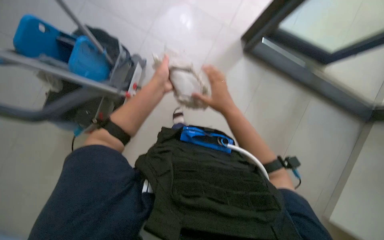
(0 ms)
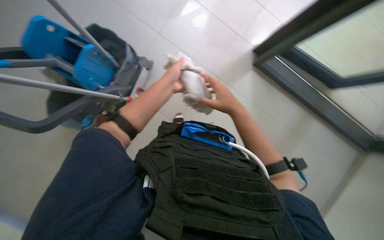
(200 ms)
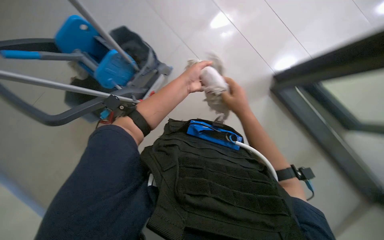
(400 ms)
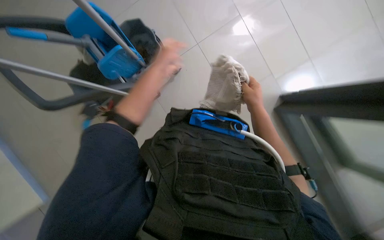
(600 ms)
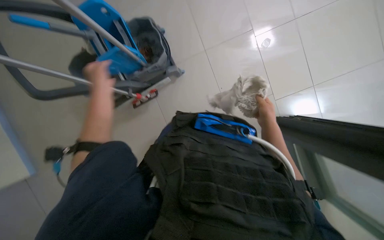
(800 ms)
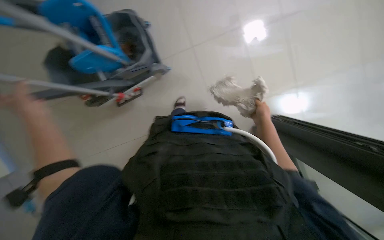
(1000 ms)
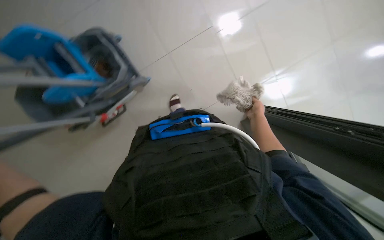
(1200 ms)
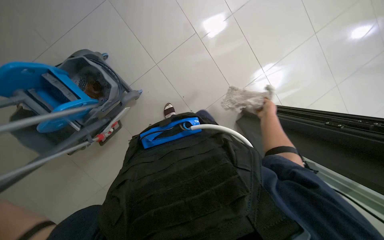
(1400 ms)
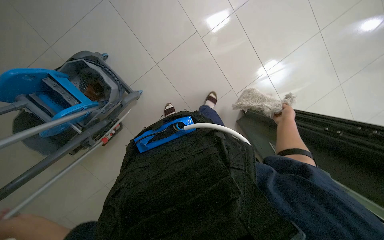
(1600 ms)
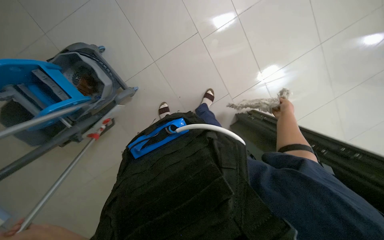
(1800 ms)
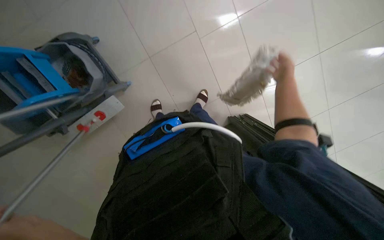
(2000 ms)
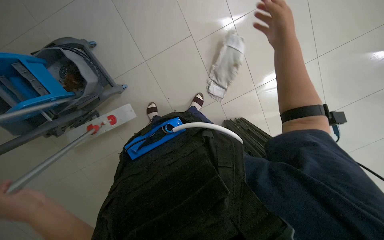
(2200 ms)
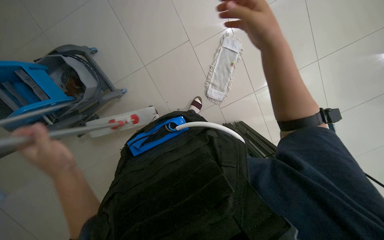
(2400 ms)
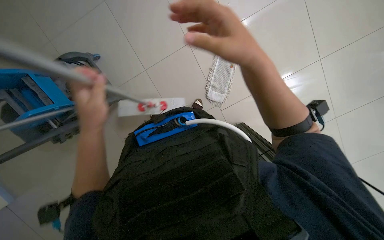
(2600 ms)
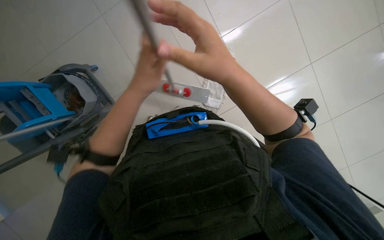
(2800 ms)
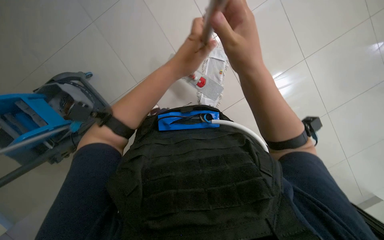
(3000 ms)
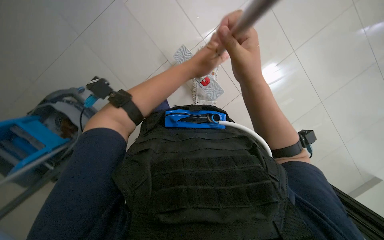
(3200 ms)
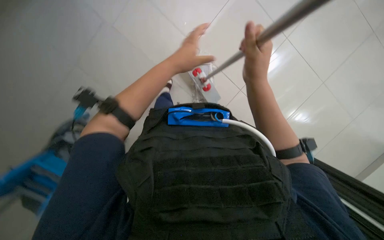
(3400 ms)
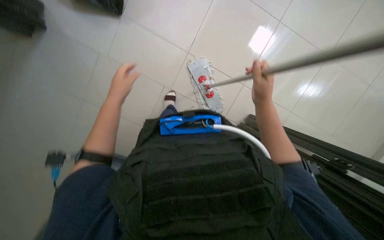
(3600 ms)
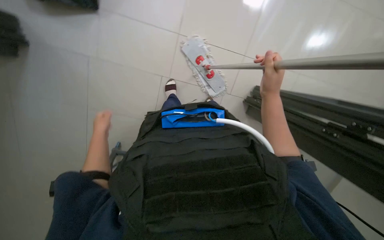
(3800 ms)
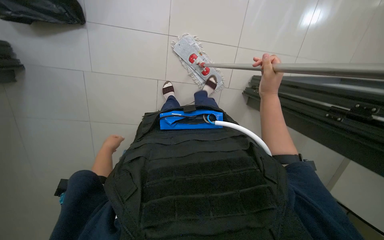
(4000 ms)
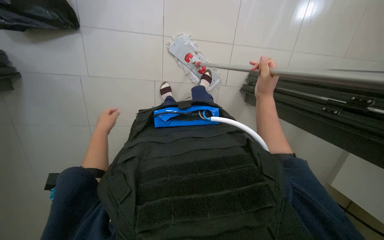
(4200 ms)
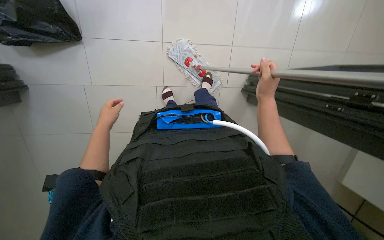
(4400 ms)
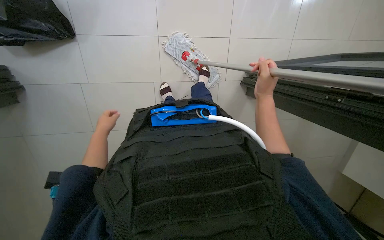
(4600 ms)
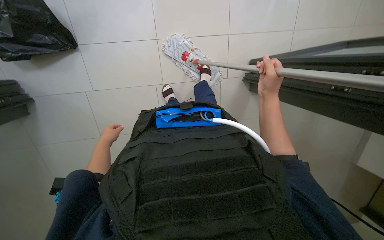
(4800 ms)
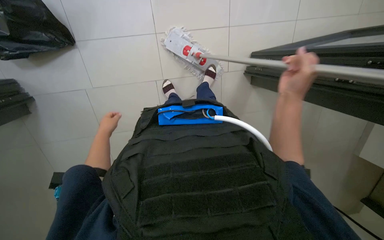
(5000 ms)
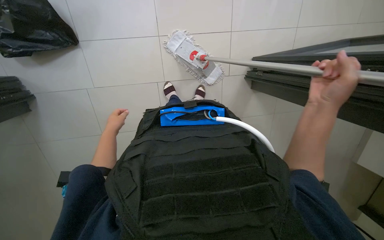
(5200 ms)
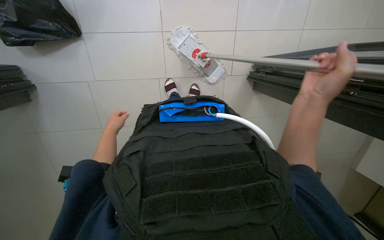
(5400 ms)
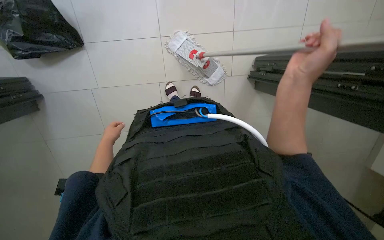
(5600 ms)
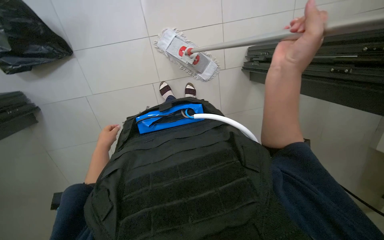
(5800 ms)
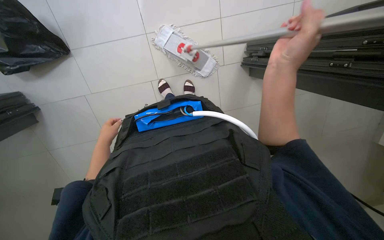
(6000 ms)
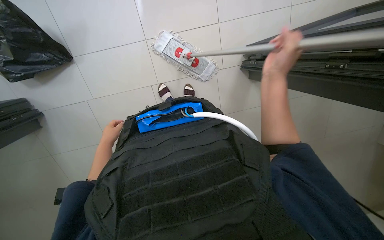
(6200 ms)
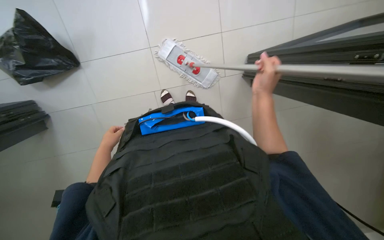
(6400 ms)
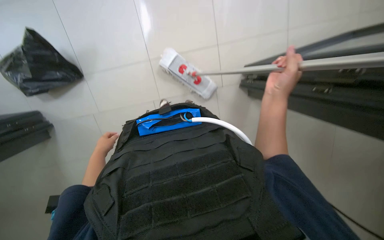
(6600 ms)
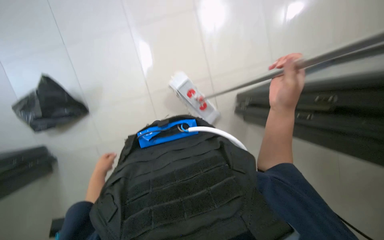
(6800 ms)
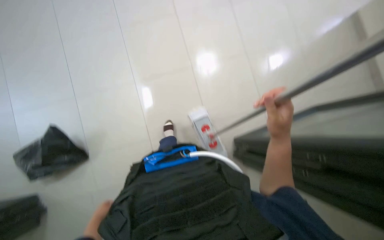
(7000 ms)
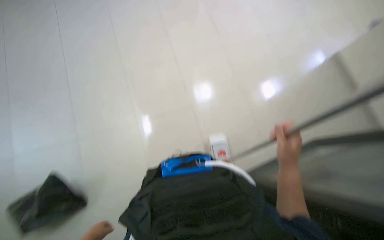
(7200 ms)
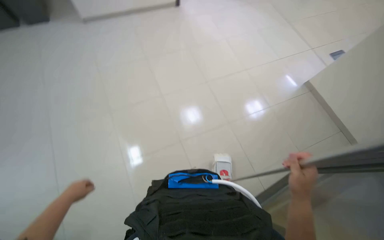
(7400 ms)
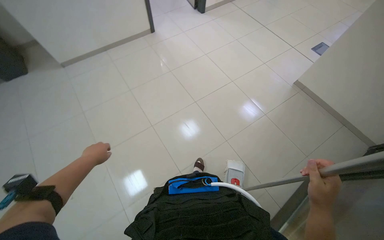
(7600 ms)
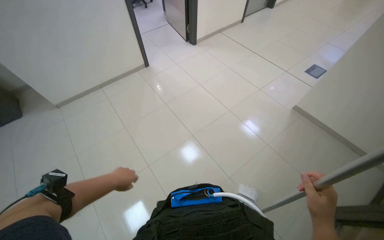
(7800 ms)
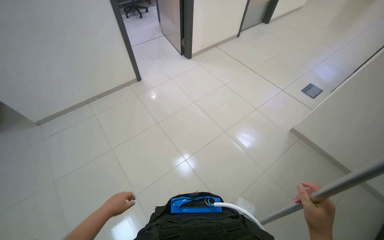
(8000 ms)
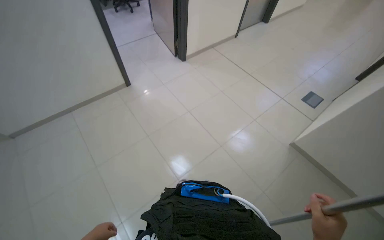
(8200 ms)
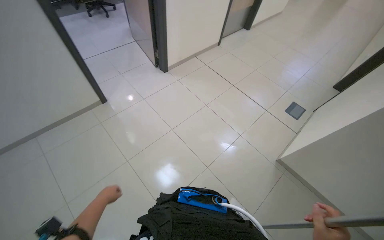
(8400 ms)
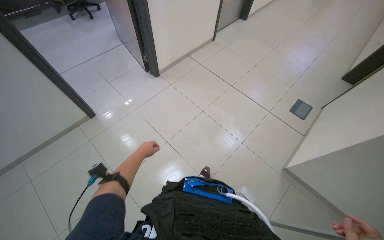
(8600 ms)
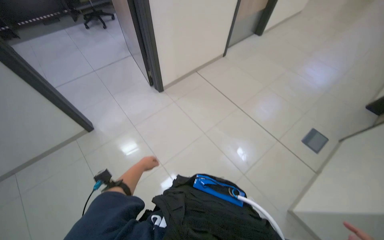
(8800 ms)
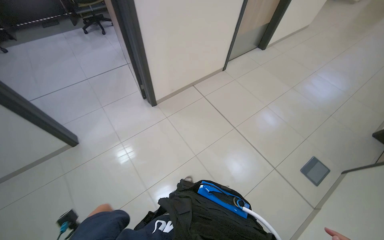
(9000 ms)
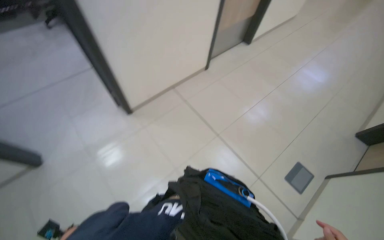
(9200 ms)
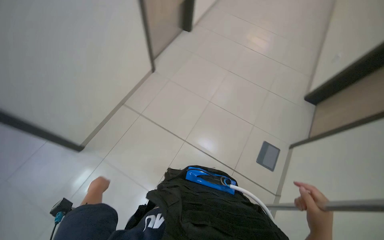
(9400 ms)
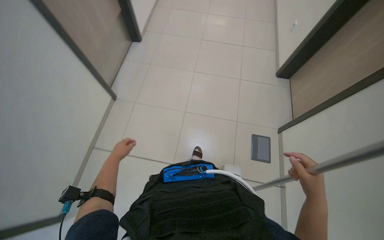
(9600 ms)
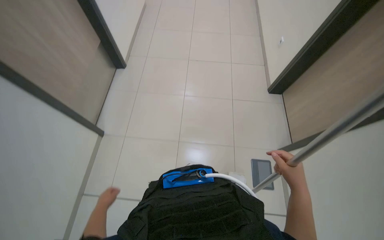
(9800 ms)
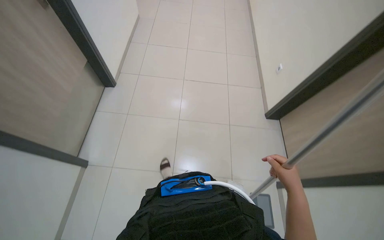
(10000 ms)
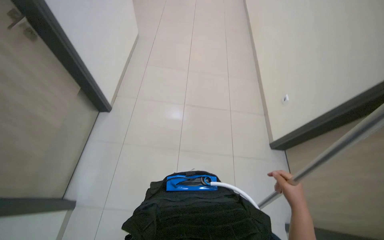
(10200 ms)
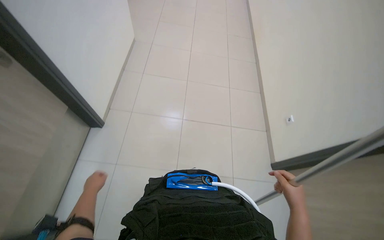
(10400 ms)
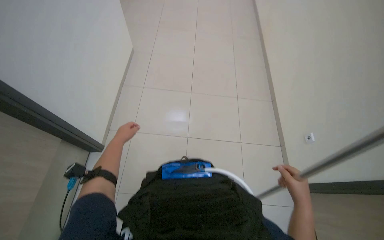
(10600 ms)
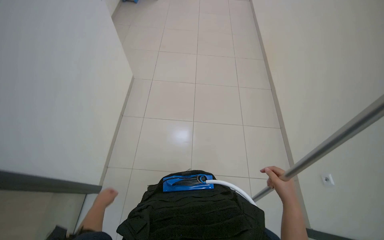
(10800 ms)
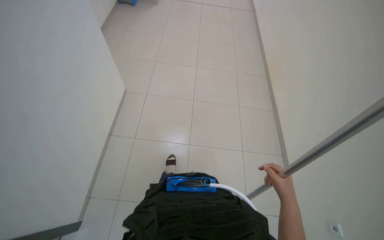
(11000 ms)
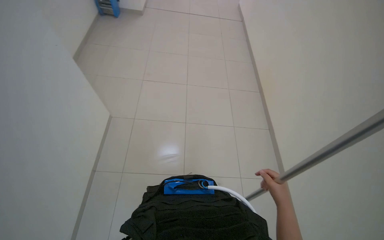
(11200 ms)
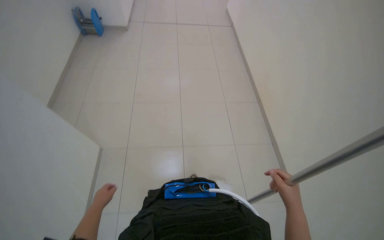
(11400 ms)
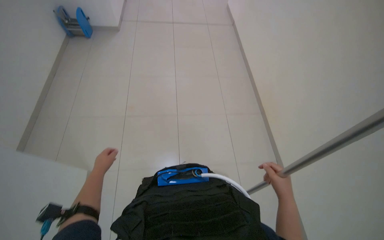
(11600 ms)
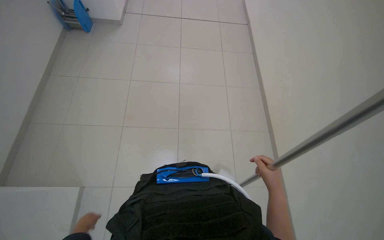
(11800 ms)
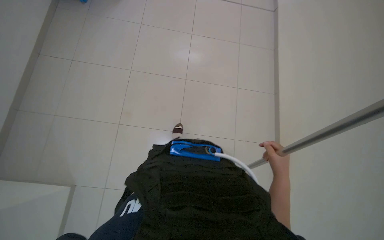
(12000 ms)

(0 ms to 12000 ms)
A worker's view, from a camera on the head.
Job: preparing cleaning supplies.
The whole recording: Changing mop head. The worker removes the used mop head from the handle and attaches a new one.
0 ms - 1600 ms: The right hand moves to the right and farther from the camera, approximately 40 cm.
1600 ms - 3000 ms: The right hand moves nearer to the camera and to the left, about 50 cm.
3000 ms - 4400 ms: The right hand moves to the right and farther from the camera, roughly 20 cm. Meanwhile the left hand goes about 25 cm to the left and farther from the camera.
4400 ms - 6000 ms: The right hand heads nearer to the camera, covering approximately 10 cm.
6000 ms - 7600 ms: The wearer looks roughly 35 degrees further upward. The right hand moves to the right and down the picture, roughly 20 cm.
7600 ms - 9000 ms: The wearer moves roughly 2 m.
9000 ms - 10400 ms: The head travels roughly 90 cm. The head rotates approximately 35 degrees to the right.

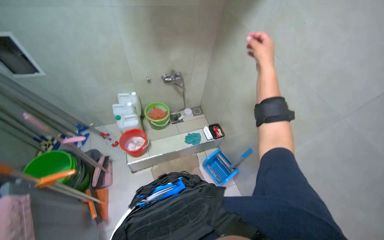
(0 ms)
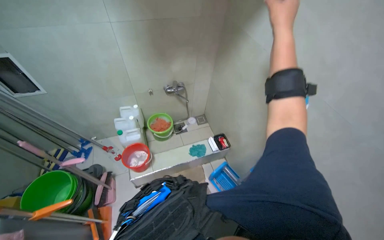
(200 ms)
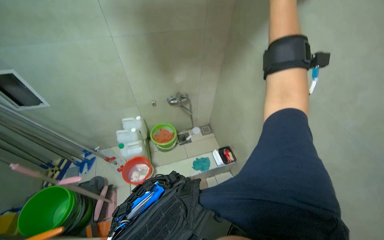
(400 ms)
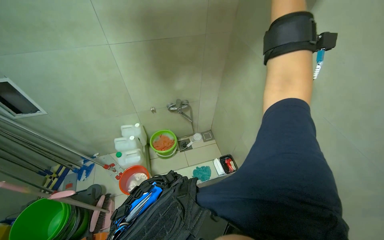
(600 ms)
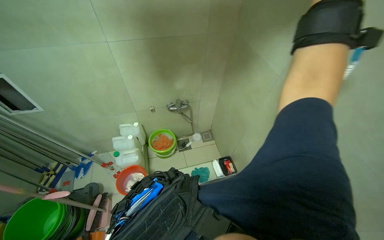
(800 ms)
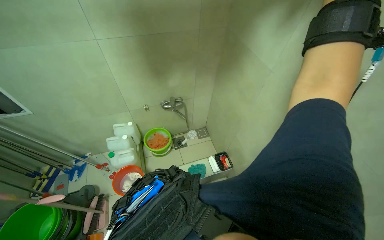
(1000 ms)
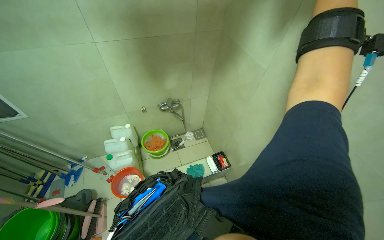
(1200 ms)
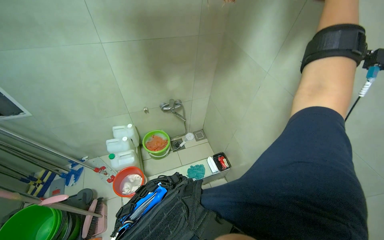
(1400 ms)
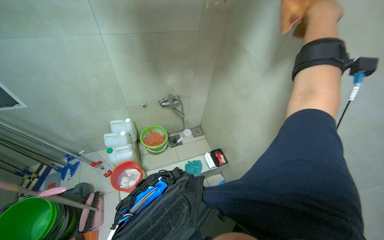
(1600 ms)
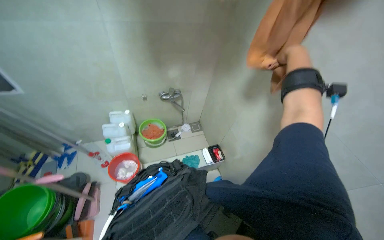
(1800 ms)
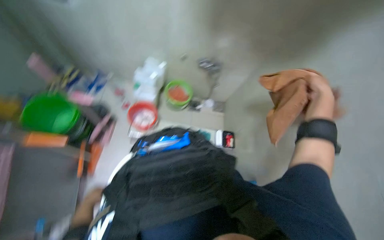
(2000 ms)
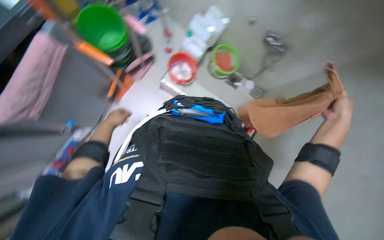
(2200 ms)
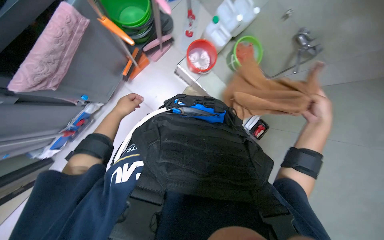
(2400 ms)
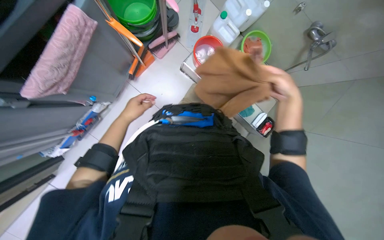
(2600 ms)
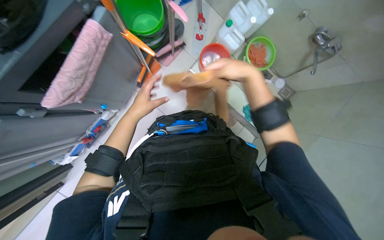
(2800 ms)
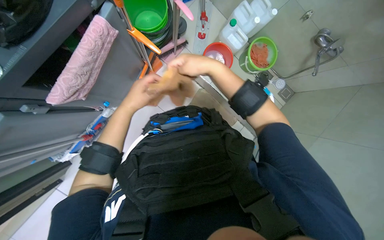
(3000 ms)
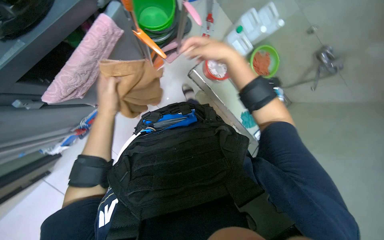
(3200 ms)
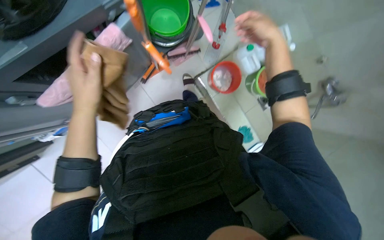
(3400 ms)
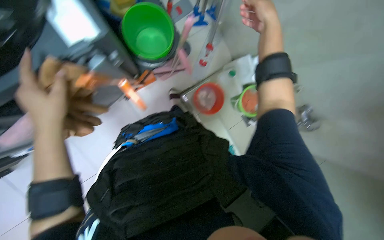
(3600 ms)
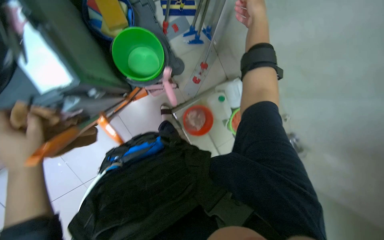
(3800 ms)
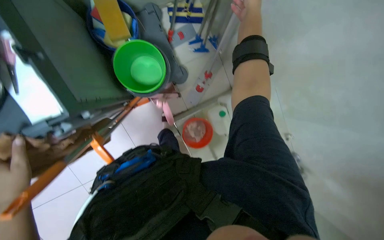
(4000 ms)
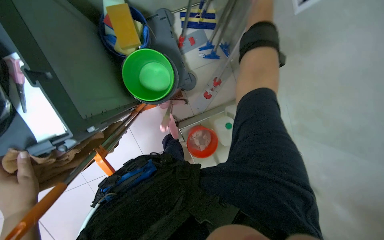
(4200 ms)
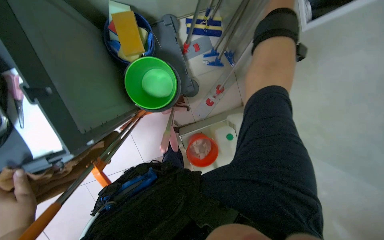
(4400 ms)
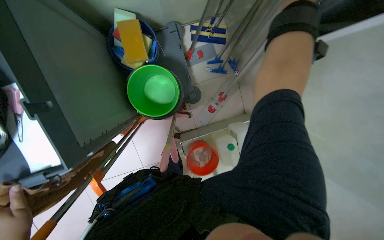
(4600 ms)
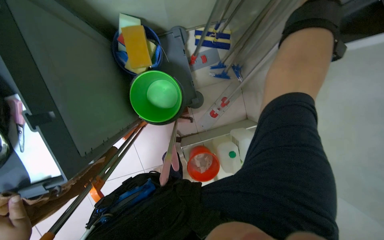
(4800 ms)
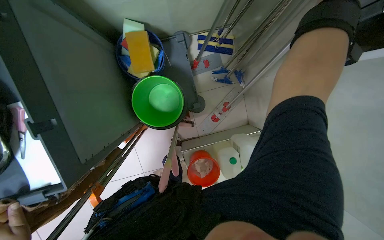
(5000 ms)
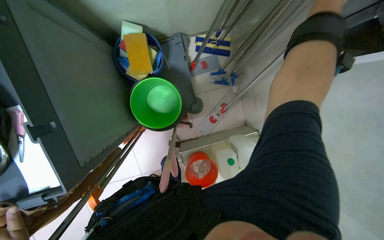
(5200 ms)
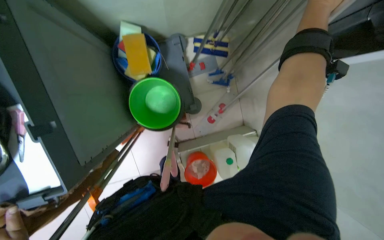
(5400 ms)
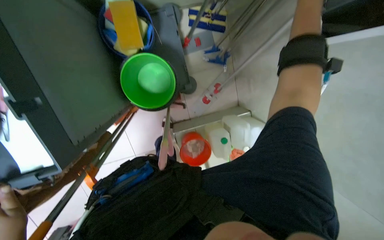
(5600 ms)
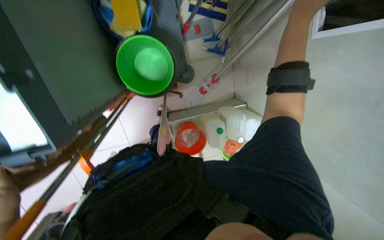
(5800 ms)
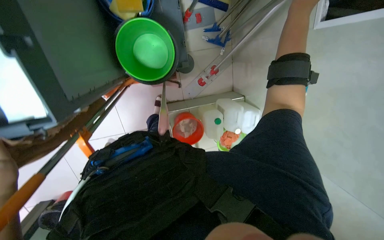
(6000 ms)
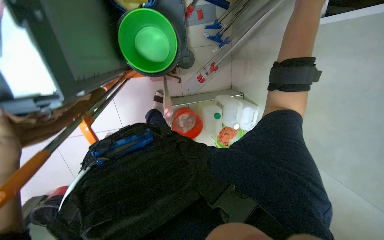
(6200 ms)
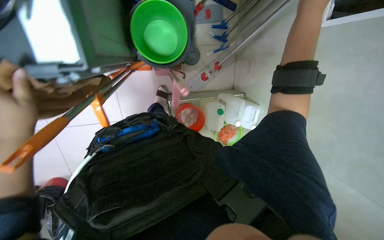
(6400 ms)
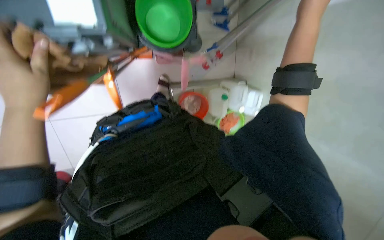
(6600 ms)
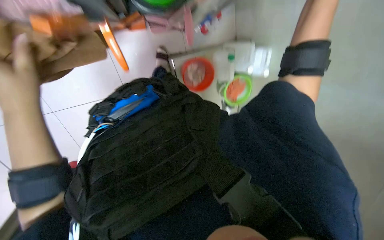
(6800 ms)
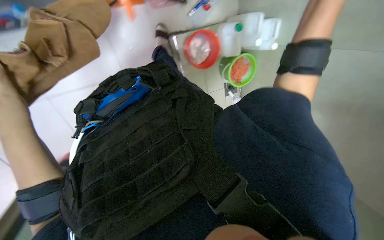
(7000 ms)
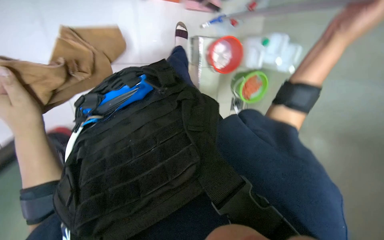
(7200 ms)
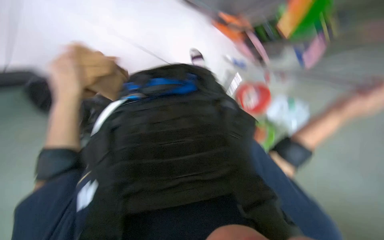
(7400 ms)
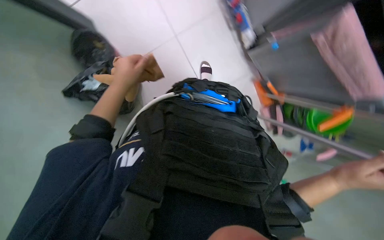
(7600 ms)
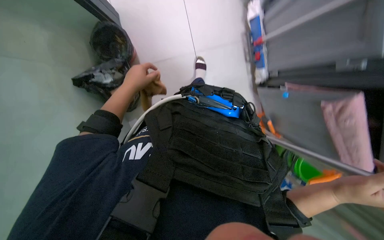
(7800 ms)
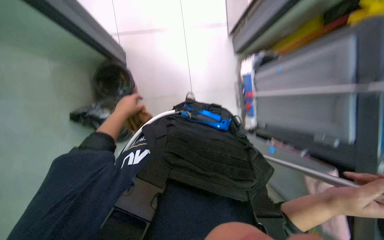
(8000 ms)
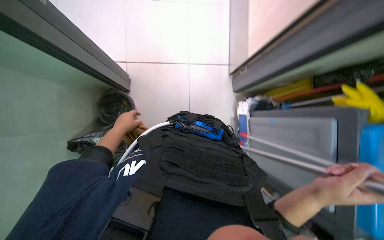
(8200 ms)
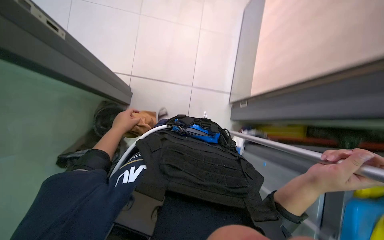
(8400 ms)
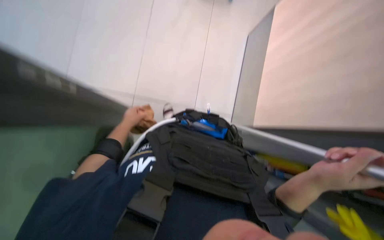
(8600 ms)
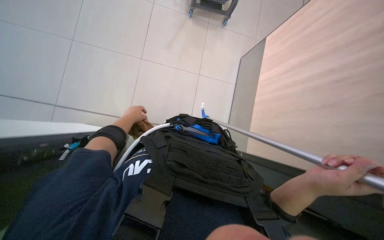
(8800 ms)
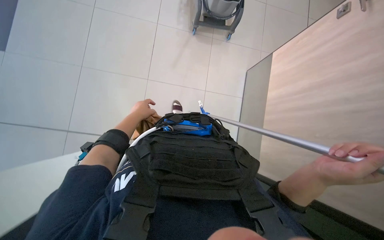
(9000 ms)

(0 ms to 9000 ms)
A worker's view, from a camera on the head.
Job: preparing cleaning supplies.
The whole recording: Preparing cleaning tools. The worker attaches a cloth to a pole and dips it in a bucket, then picks up and extends a squeegee pole.
1600 ms - 3000 ms: The wearer's head swings about 65 degrees to the left. The view tips downward by about 30 degrees.
3000 ms - 4400 ms: The head travels some 50 cm. The scene rotates clockwise by some 25 degrees.
7600 ms - 9000 ms: The camera is carried approximately 60 cm. The view tips upward by about 20 degrees. The scene turns roughly 30 degrees clockwise in the picture.
